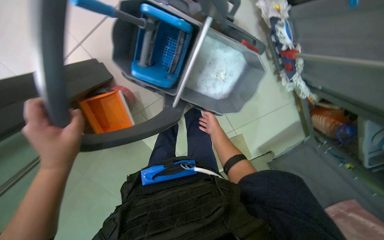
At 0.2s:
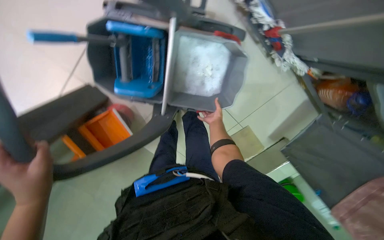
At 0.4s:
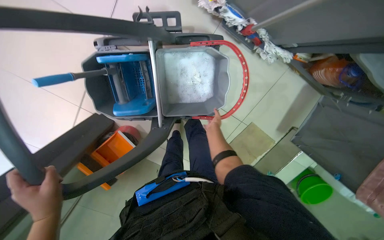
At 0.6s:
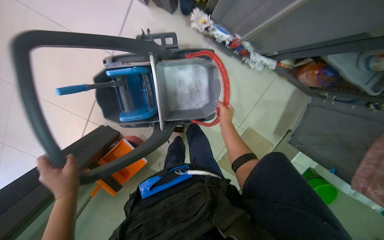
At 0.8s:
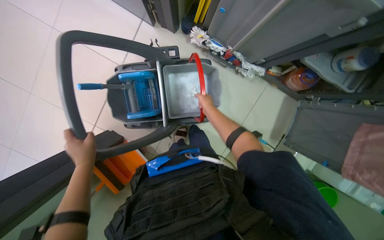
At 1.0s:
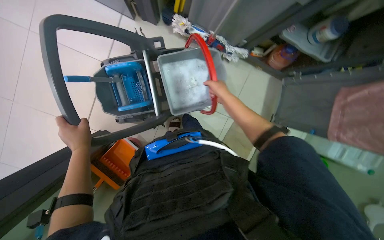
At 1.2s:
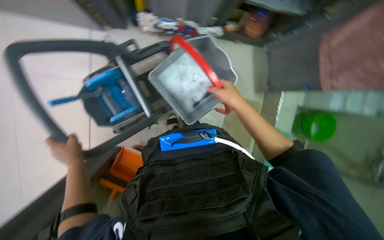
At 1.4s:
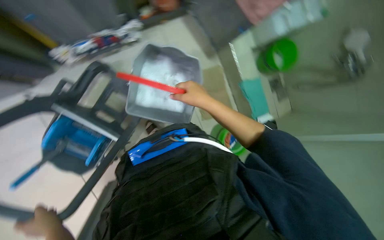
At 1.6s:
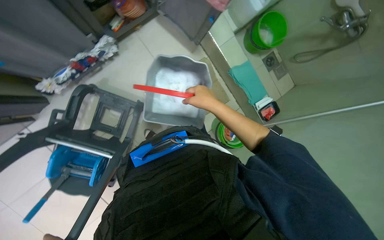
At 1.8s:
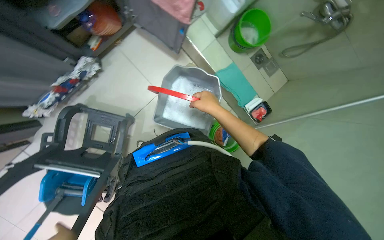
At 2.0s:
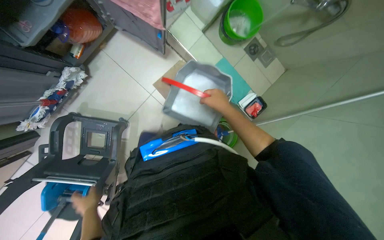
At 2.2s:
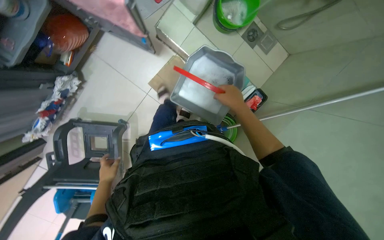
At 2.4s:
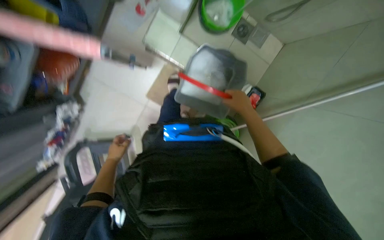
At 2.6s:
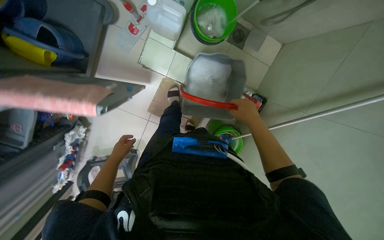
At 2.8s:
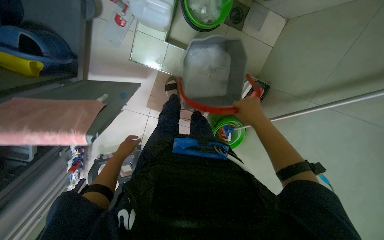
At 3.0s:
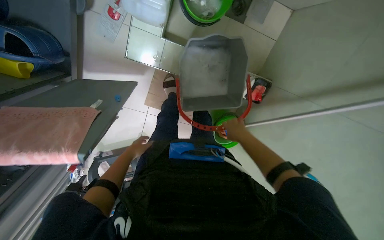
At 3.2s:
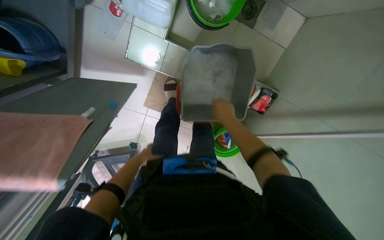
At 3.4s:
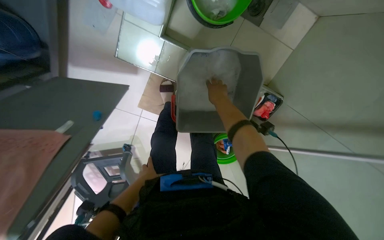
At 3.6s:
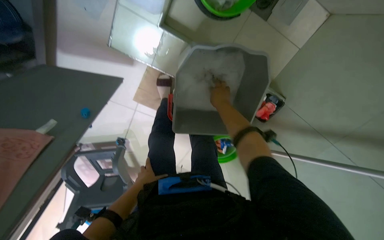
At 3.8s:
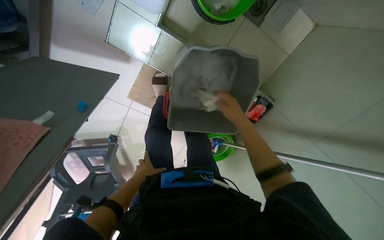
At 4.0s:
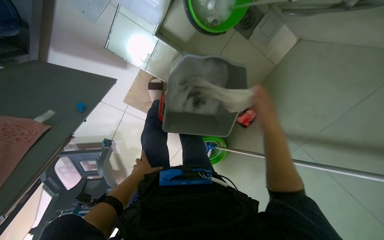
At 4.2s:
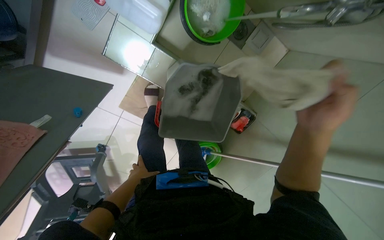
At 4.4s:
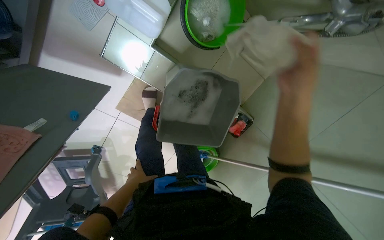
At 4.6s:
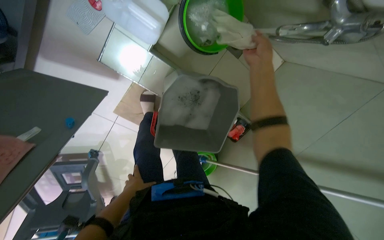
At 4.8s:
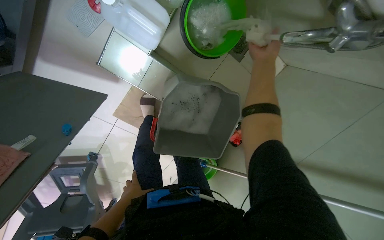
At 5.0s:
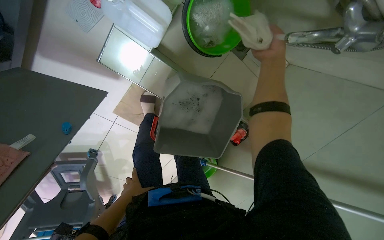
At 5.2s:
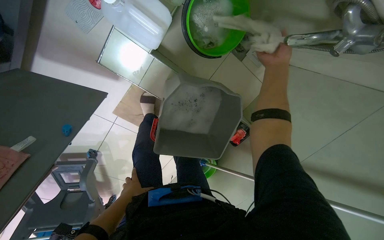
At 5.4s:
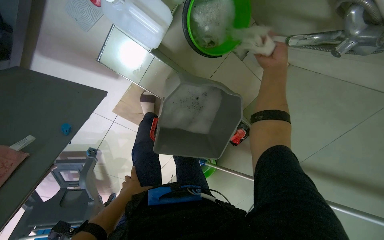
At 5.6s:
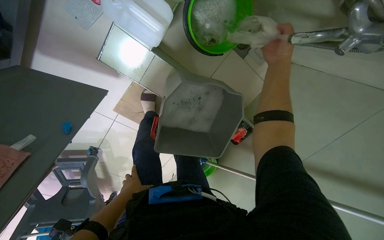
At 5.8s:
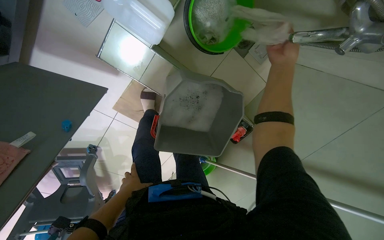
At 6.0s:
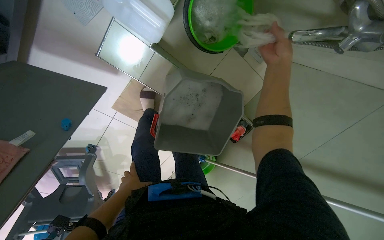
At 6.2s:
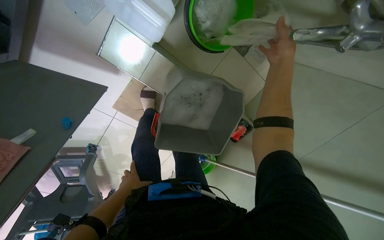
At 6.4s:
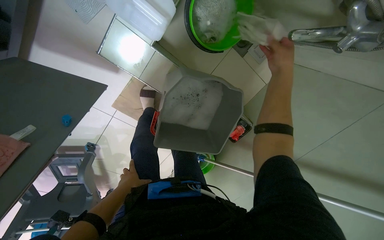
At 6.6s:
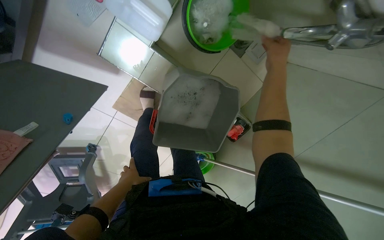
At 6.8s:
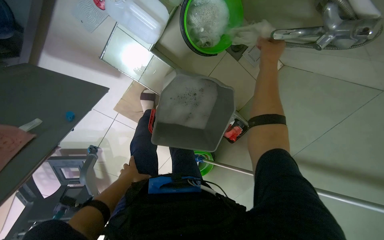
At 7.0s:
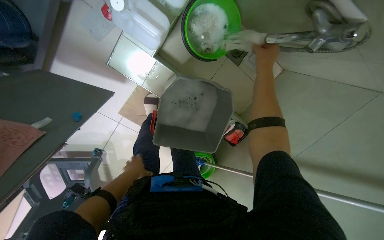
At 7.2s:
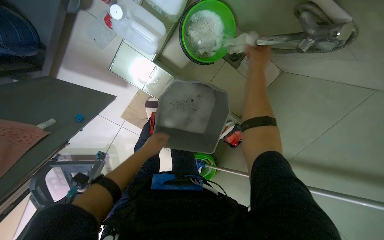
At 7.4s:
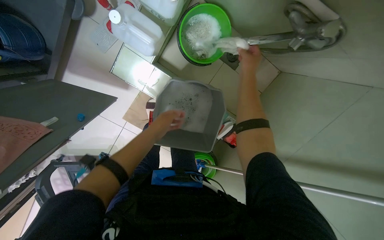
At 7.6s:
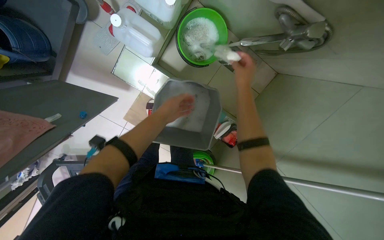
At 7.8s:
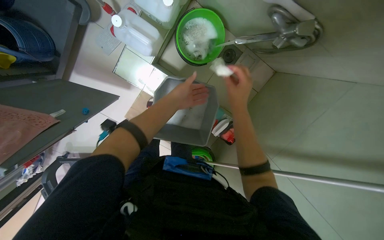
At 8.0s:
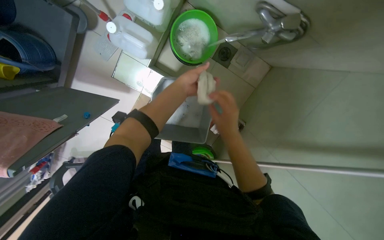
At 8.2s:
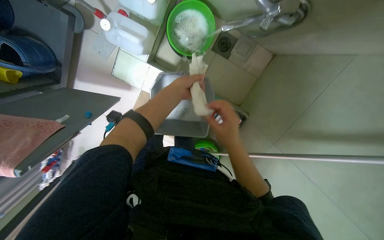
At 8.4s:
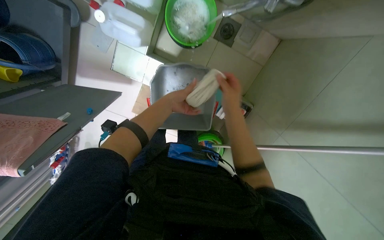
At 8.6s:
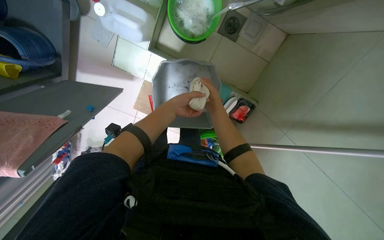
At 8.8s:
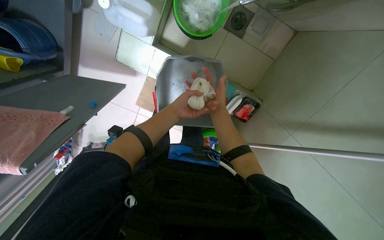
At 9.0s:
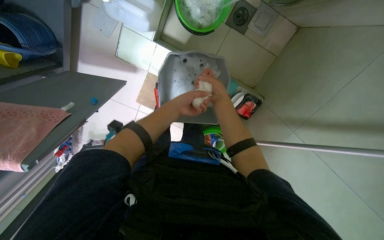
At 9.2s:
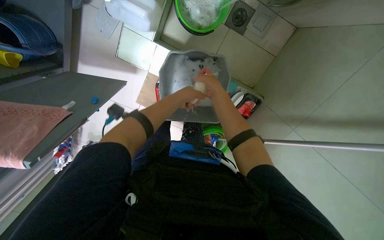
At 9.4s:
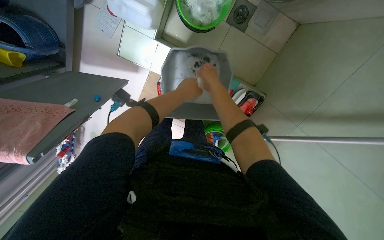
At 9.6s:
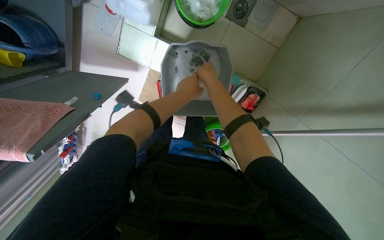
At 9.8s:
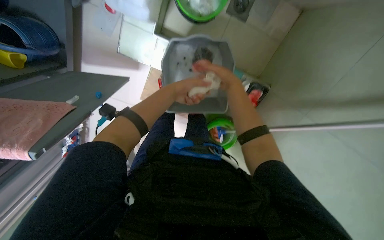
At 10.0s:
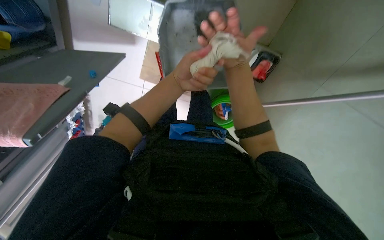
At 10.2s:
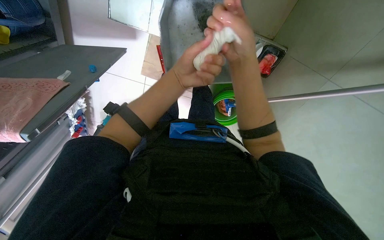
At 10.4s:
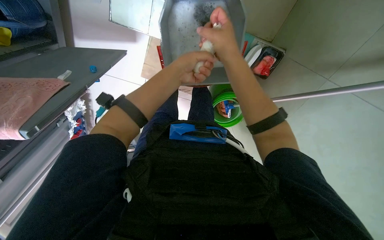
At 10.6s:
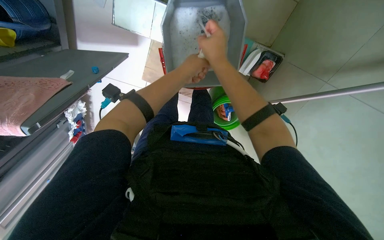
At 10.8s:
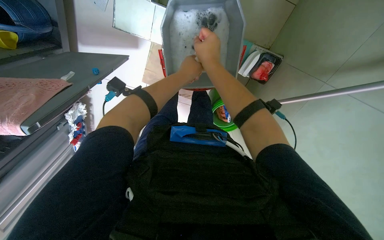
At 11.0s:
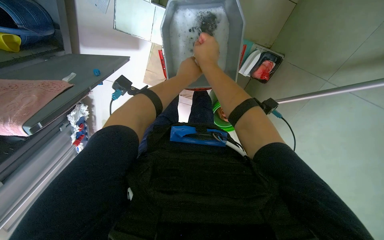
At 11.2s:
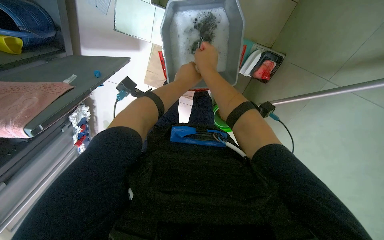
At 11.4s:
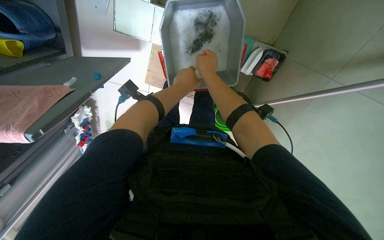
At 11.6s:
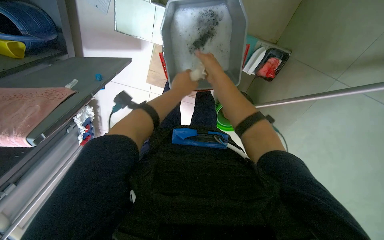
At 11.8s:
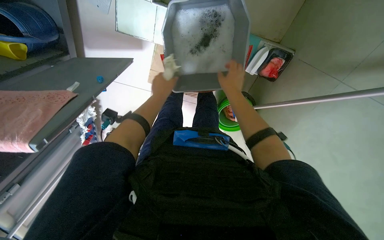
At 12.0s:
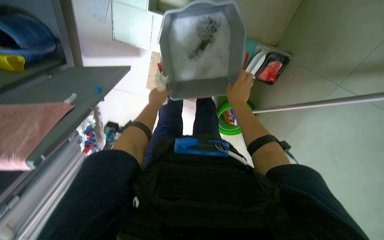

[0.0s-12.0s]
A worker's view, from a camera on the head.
Job: preparing cleaning supplies.
The whole recording: Preparing cleaning supplies. The worker gathers cleaning cloths, fills a bucket with water and cleaning solutions, and prepares the mop.
0.0s to 1.6s: The camera travels about 60 cm. The scene rotates counterclockwise by approximately 80 degrees.
3.0s to 4.4s: The left hand goes some 20 cm farther from the camera, while the right hand travels up the picture and nearer to the camera by roughly 35 cm.
4.4s to 6.0s: The right hand travels up the picture by roughly 15 cm.
6.0s to 7.6s: The left hand travels to the right, up the picture and nearer to the camera by roughly 35 cm.
7.6s to 9.0s: The right hand moves farther from the camera, some 10 cm, and goes down the picture and returns, approximately 25 cm each way.
10.4s to 12.0s: The right hand moves farther from the camera, approximately 20 cm, while the left hand heads farther from the camera and to the left, covering some 25 cm.

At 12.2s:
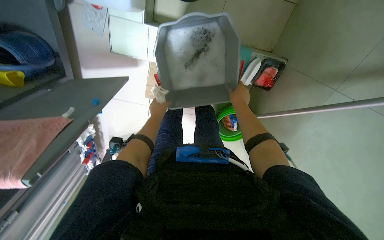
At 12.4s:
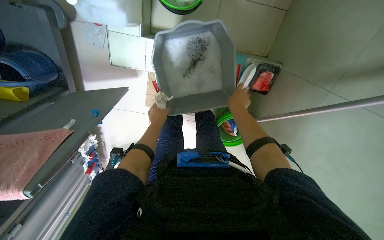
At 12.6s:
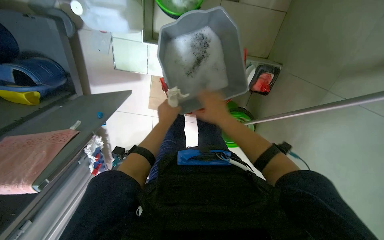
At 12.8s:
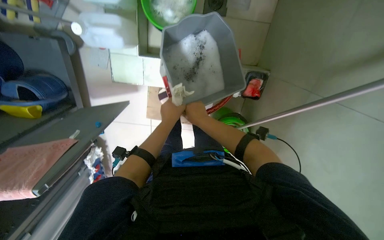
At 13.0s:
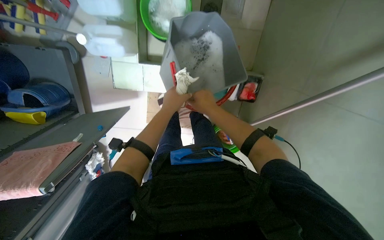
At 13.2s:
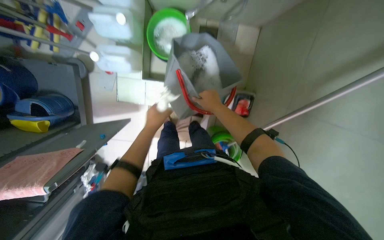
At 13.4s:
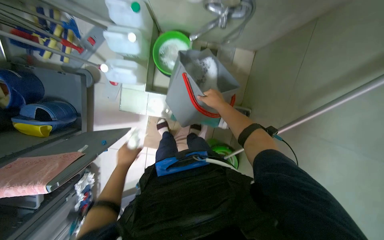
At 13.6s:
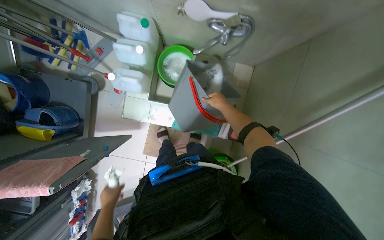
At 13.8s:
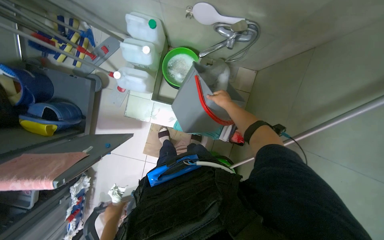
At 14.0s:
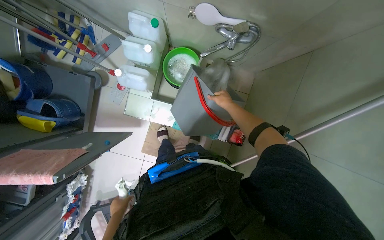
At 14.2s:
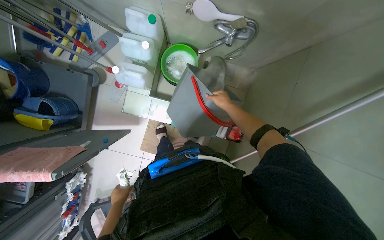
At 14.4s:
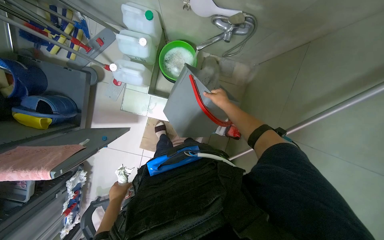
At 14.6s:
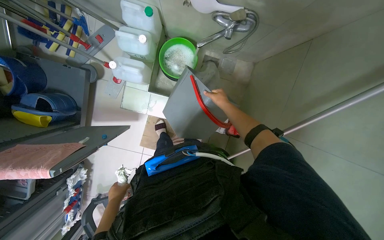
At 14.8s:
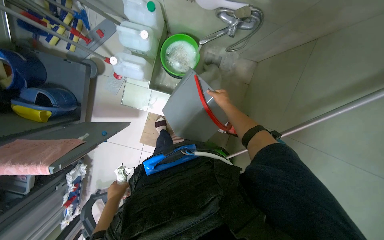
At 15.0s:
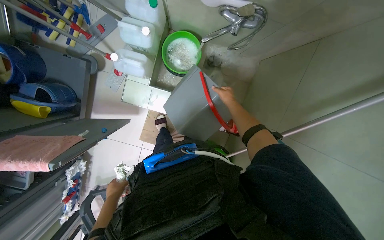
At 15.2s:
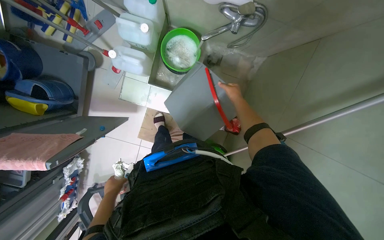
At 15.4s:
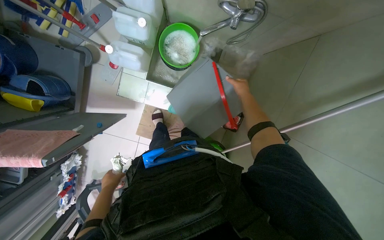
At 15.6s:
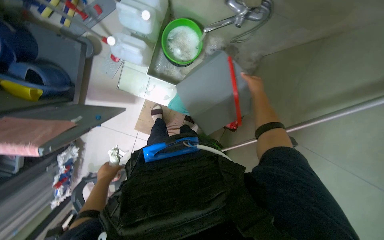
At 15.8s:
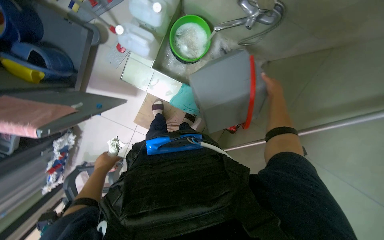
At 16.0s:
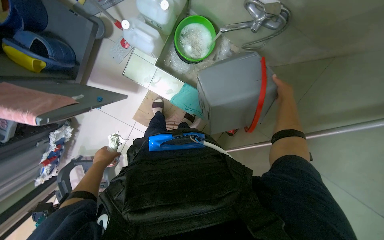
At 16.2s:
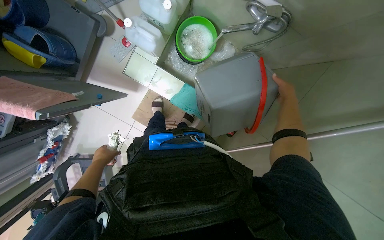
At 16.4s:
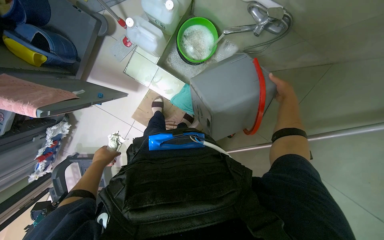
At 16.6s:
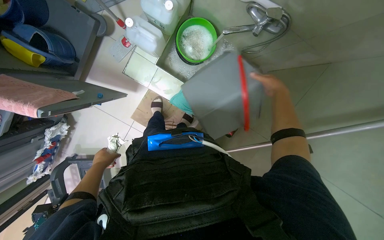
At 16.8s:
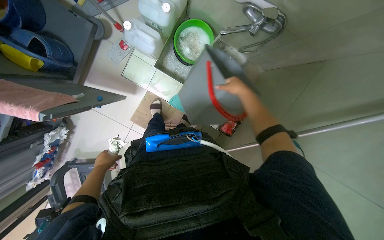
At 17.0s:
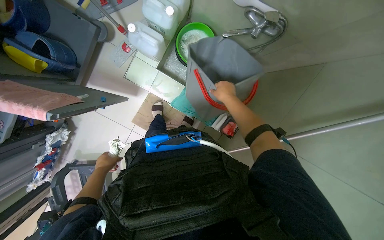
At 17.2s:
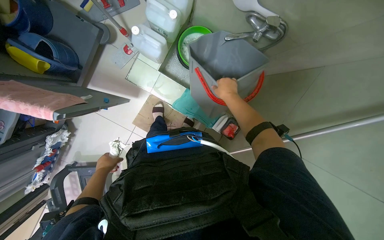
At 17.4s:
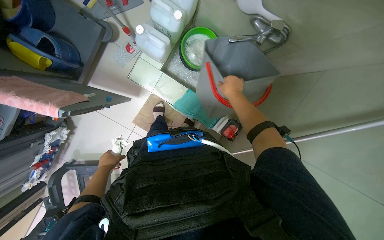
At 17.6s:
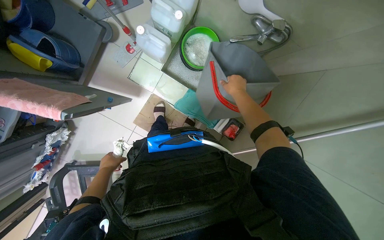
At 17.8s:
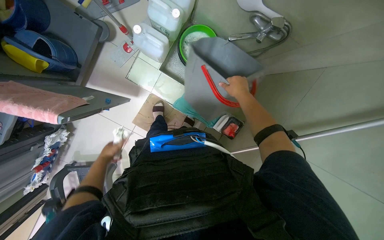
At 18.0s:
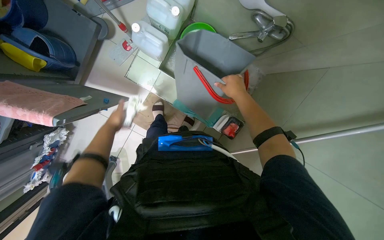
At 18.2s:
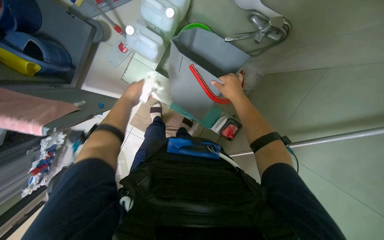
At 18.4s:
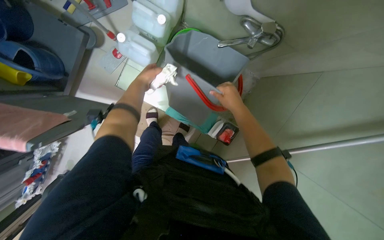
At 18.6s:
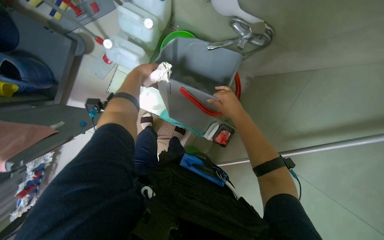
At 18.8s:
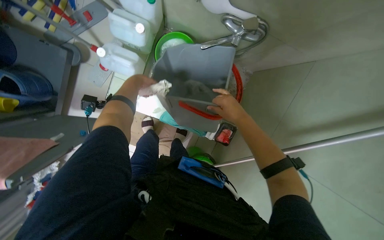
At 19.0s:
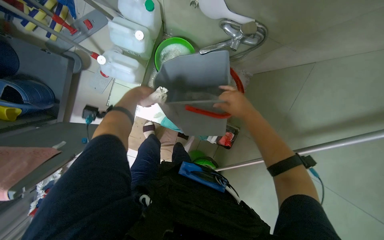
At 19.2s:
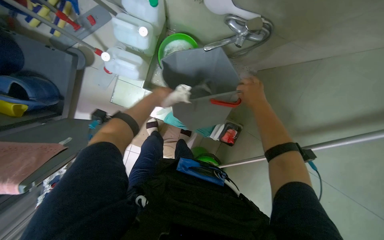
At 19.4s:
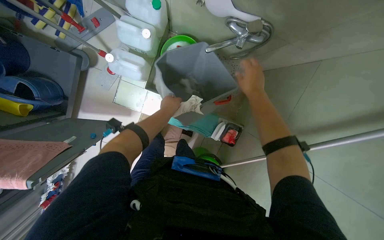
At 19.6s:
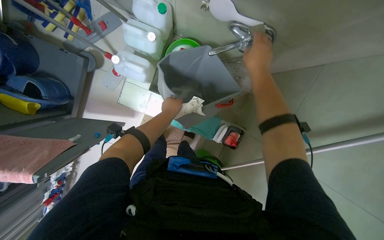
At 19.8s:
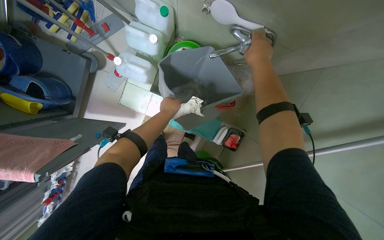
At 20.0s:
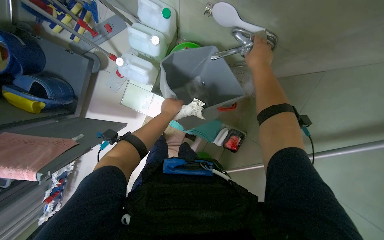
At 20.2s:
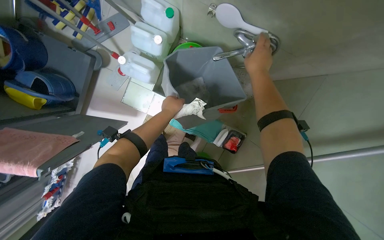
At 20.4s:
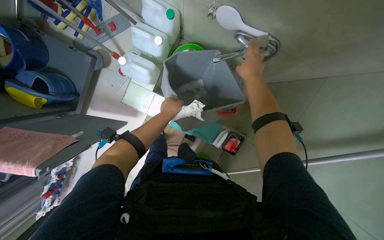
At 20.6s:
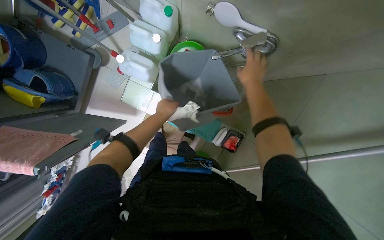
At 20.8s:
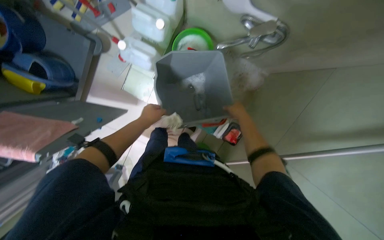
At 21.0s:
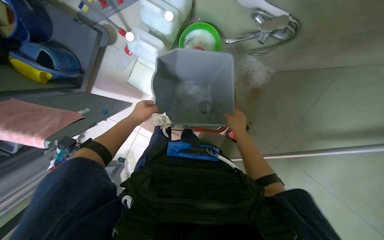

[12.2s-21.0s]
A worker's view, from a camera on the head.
Job: preparing cleaning supplies.
The whole recording: Preparing cleaning supplies. The worker gathers cleaning cloths, fills a bucket with water and cleaning solutions, and prepares the mop.
12.2s to 13.6s: The wearer looks about 25 degrees further upward. The left hand goes some 25 cm down the picture and to the left.
15.2s to 16.6s: The right hand travels nearer to the camera by approximately 15 cm.
16.6s to 18.0s: The right hand shifts roughly 20 cm to the left, while the left hand shifts about 20 cm up the picture.
18.0s to 19.6s: The left hand travels to the right by approximately 25 cm.
19.6s to 21.0s: The left hand heads to the left, covering roughly 15 cm, while the right hand shifts some 20 cm down the picture and farther from the camera.
